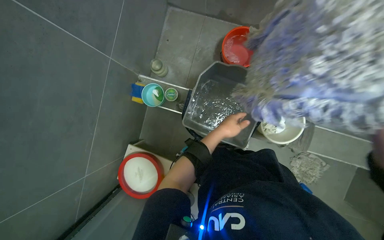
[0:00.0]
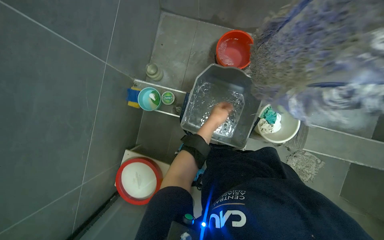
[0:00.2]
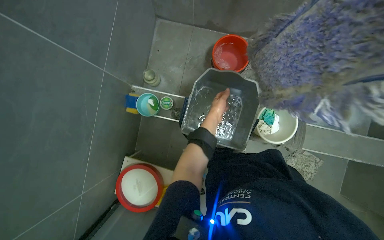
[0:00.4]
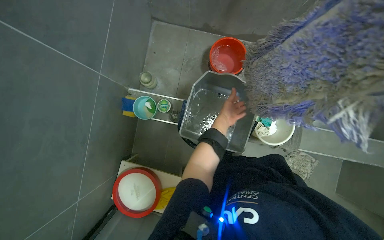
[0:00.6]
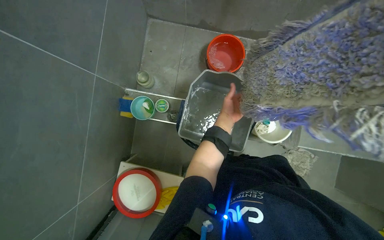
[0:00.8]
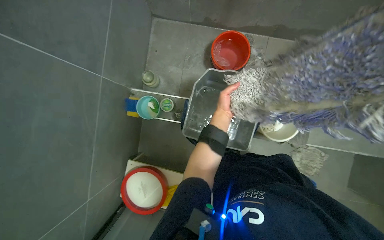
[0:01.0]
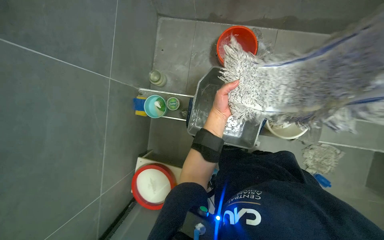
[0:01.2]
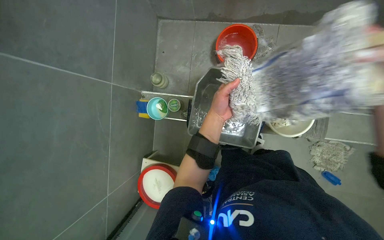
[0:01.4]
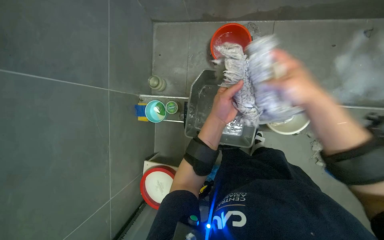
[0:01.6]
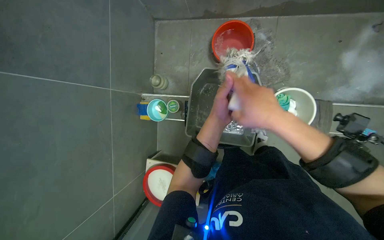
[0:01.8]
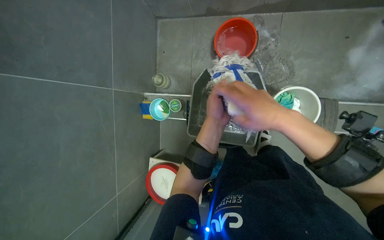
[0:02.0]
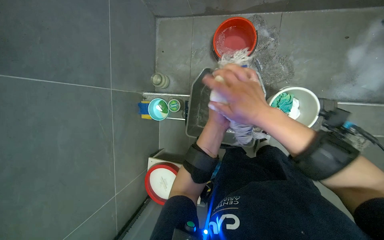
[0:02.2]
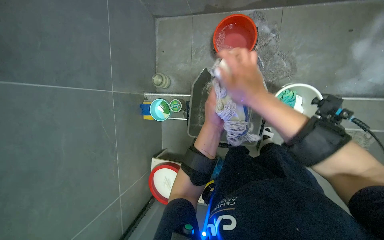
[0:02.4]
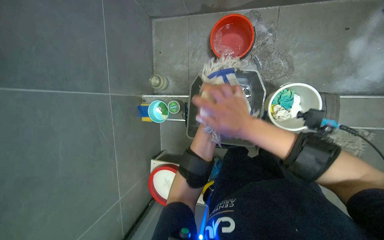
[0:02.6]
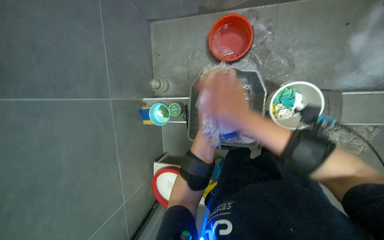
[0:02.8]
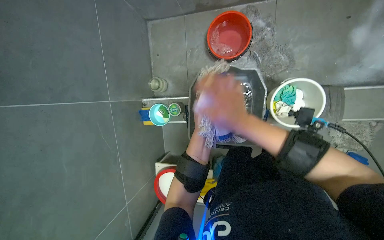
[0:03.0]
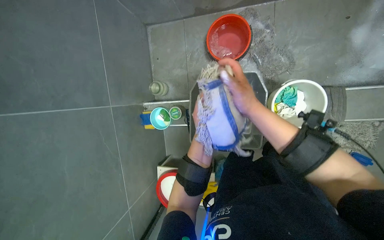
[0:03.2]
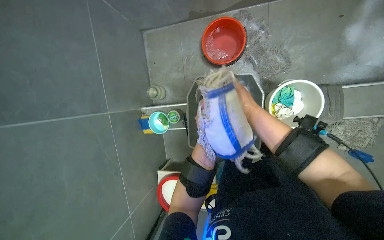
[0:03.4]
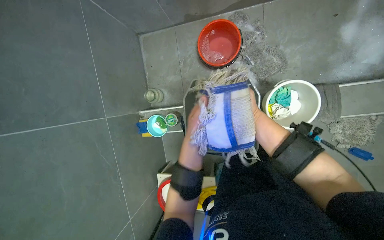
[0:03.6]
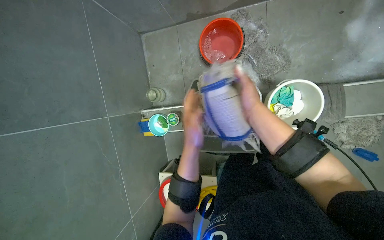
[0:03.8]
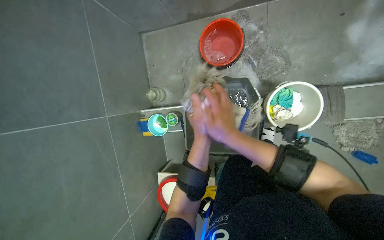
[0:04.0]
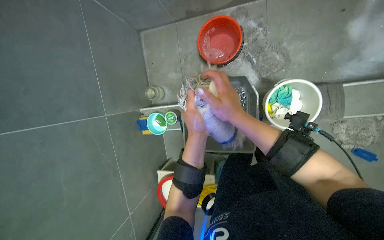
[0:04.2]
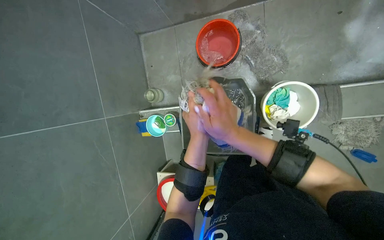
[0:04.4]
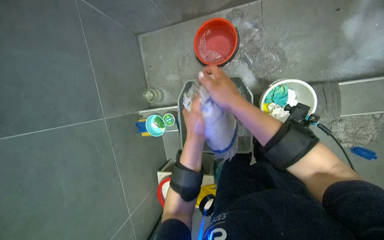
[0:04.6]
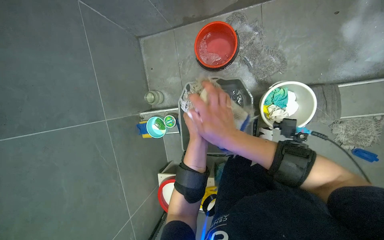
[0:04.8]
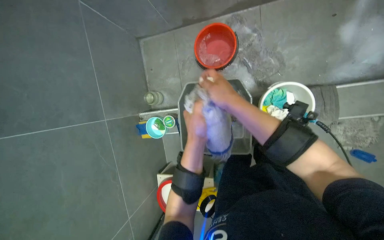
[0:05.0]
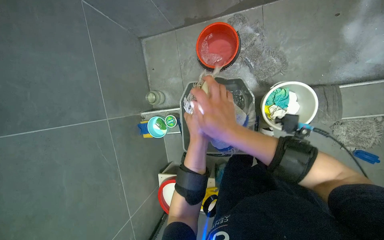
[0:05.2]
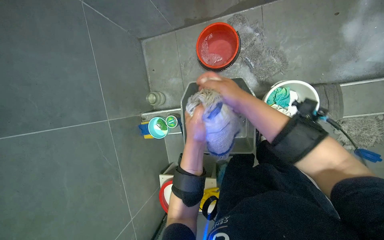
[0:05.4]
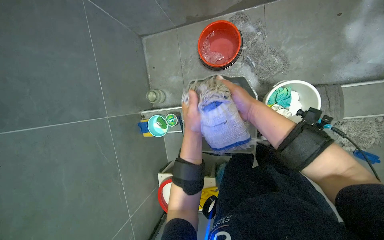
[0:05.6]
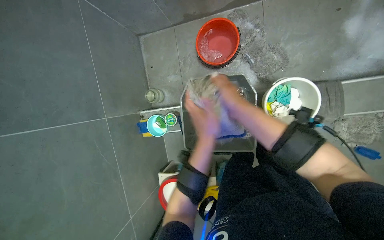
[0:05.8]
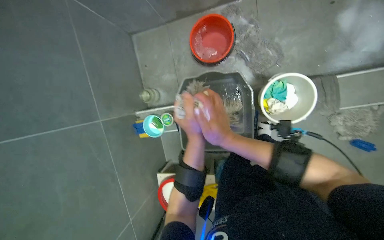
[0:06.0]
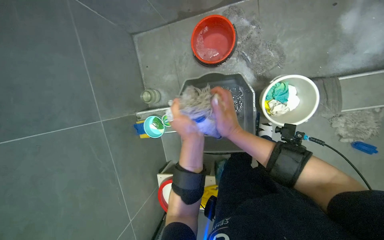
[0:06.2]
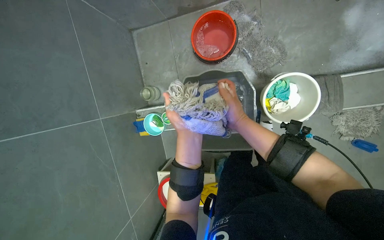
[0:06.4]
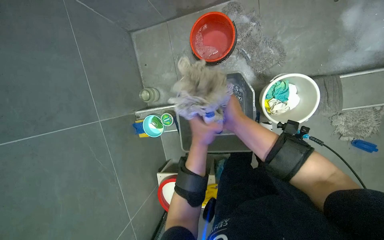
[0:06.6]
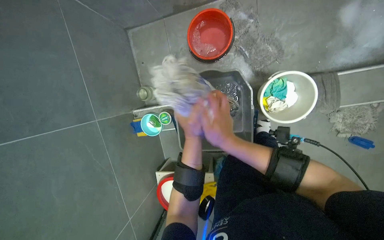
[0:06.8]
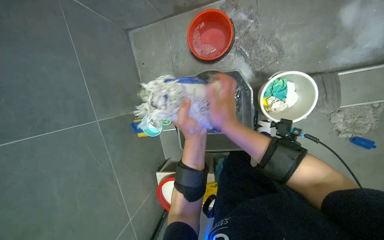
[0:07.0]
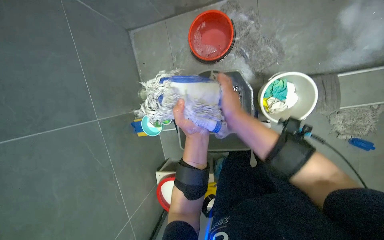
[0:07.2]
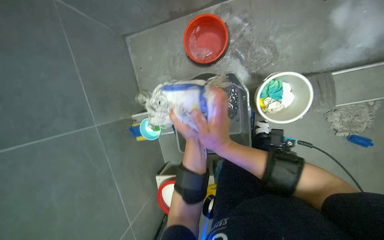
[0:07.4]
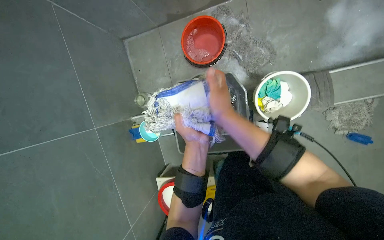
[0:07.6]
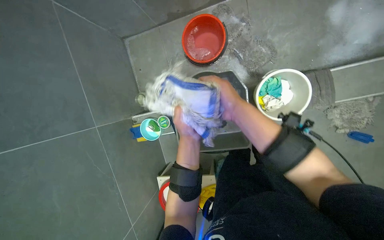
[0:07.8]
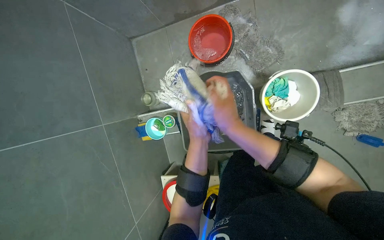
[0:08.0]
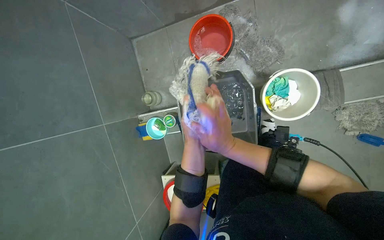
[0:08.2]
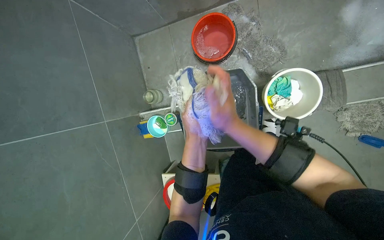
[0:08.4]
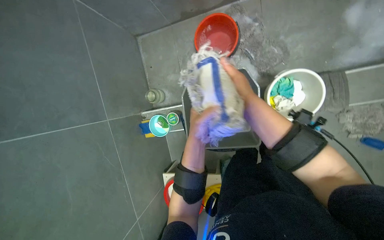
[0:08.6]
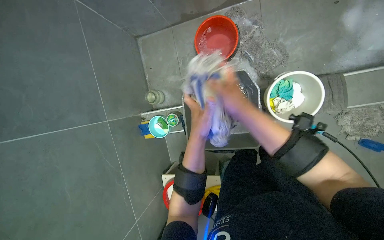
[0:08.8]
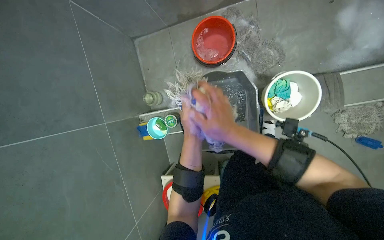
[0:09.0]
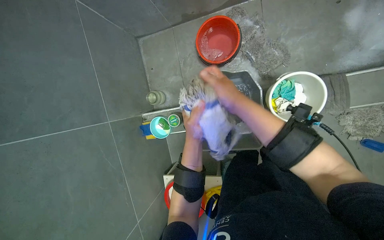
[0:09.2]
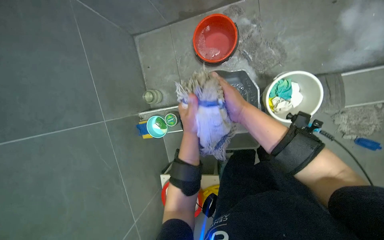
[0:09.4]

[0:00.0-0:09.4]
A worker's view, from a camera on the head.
Job: preparing cleaning supplies.
The whole recording: Washing mop head in bucket. The worker removes the mop head and washes it thoroughly in a bucket.
0:00.0 to 0:01.6: The left hand moves nearer to the camera, about 15 cm.
0:03.2 to 0:04.8: The right hand travels farther from the camera and back again, roughly 15 cm each way.
0:04.8 to 0:06.2: The right hand shifts roughly 10 cm farther from the camera.
0:07.8 to 0:09.4: The right hand goes up and down the picture, approximately 15 cm each way, reversing 3 times.

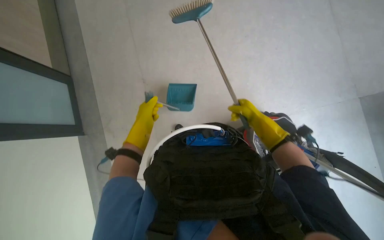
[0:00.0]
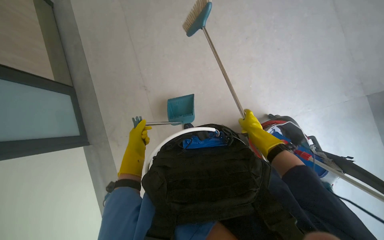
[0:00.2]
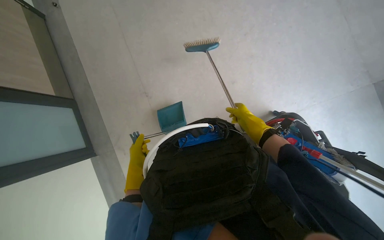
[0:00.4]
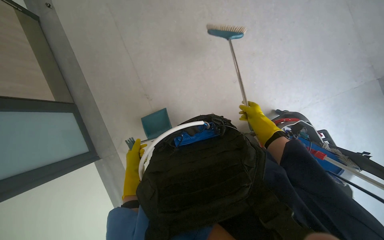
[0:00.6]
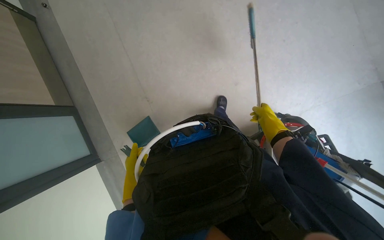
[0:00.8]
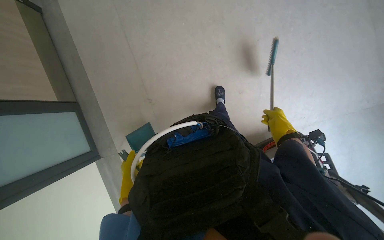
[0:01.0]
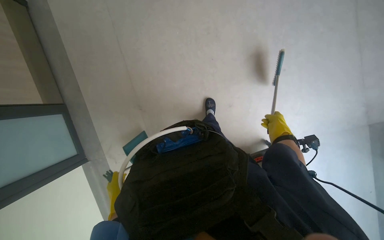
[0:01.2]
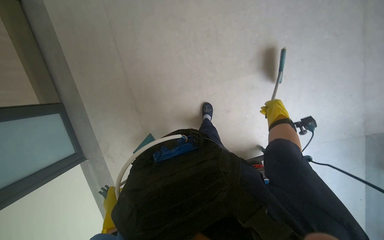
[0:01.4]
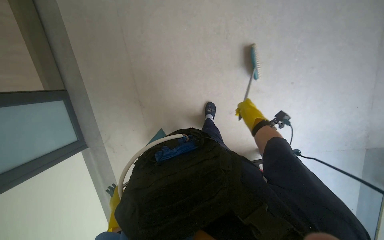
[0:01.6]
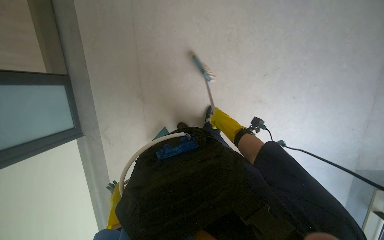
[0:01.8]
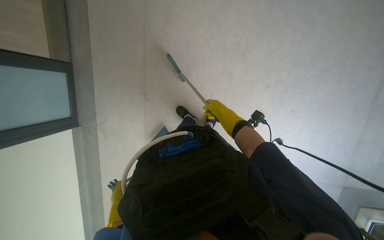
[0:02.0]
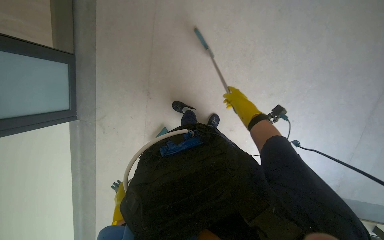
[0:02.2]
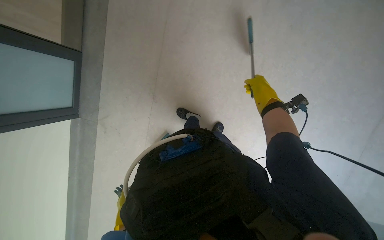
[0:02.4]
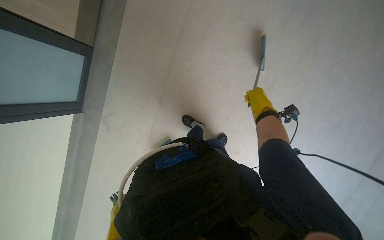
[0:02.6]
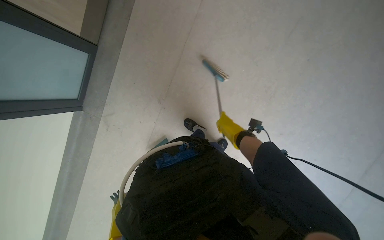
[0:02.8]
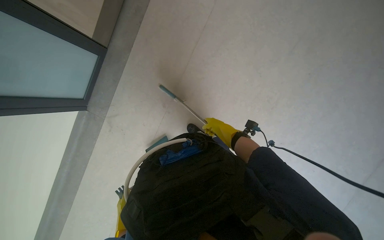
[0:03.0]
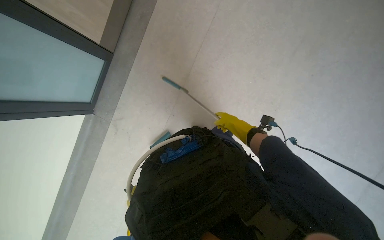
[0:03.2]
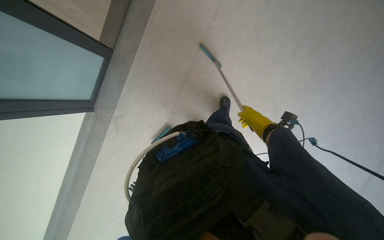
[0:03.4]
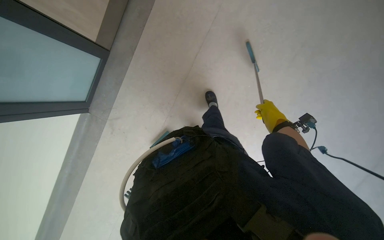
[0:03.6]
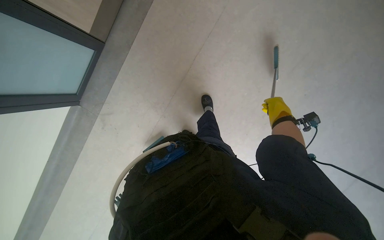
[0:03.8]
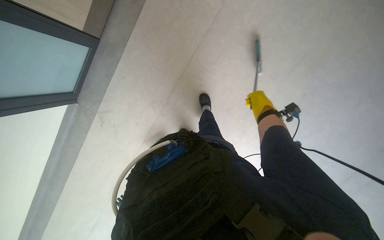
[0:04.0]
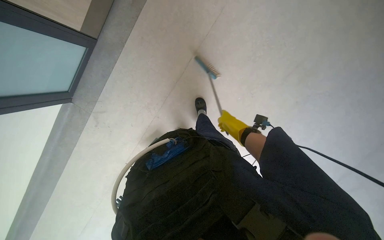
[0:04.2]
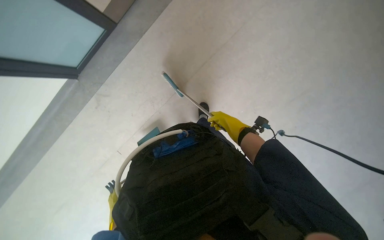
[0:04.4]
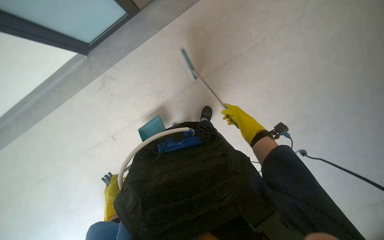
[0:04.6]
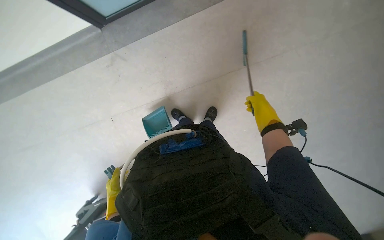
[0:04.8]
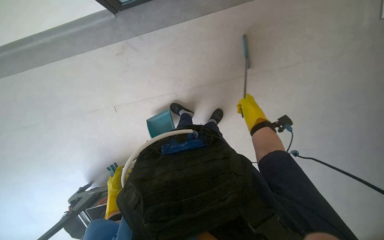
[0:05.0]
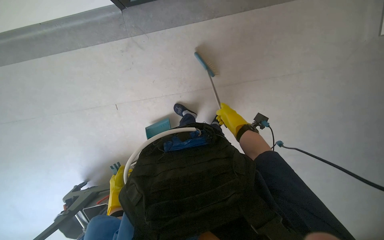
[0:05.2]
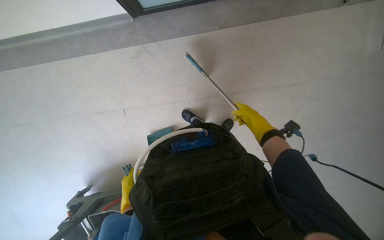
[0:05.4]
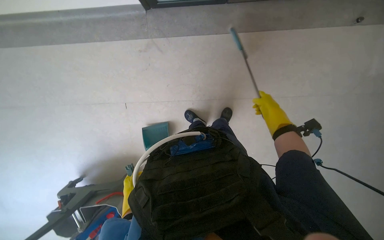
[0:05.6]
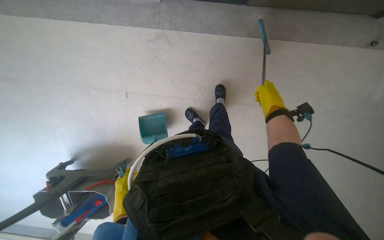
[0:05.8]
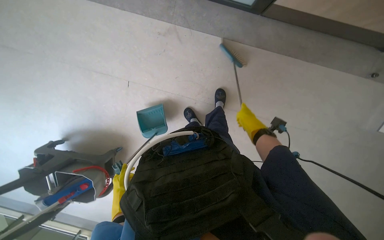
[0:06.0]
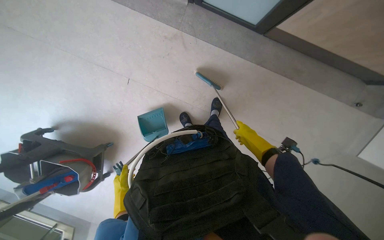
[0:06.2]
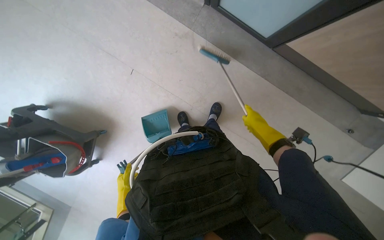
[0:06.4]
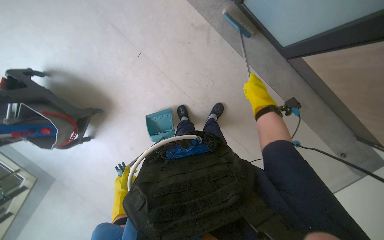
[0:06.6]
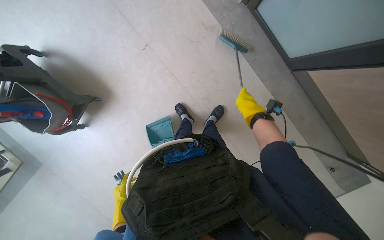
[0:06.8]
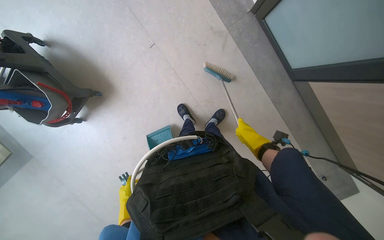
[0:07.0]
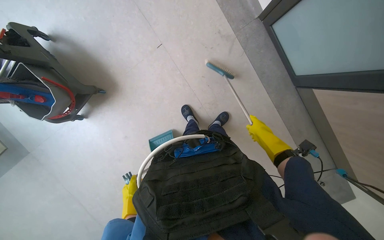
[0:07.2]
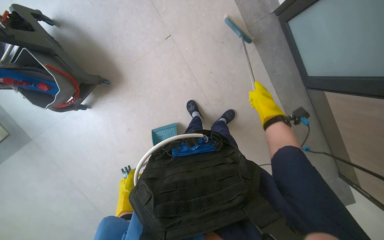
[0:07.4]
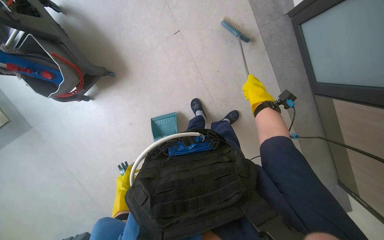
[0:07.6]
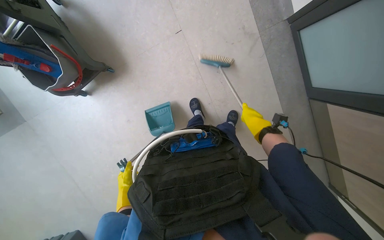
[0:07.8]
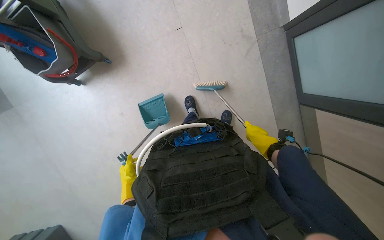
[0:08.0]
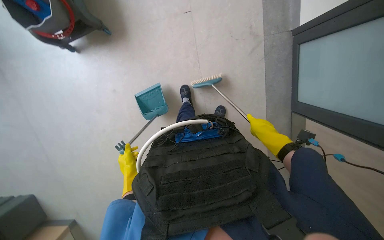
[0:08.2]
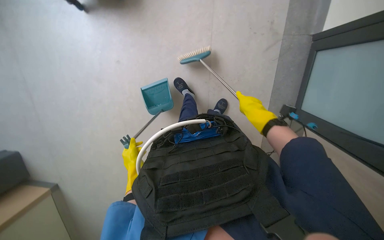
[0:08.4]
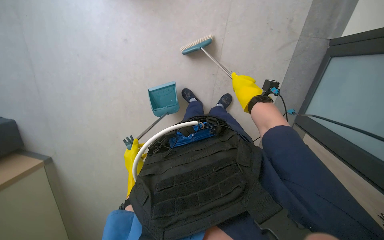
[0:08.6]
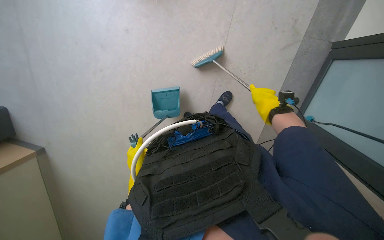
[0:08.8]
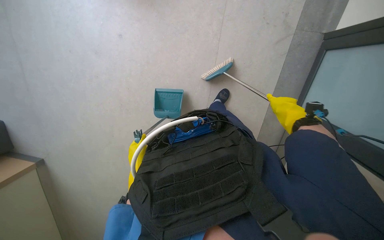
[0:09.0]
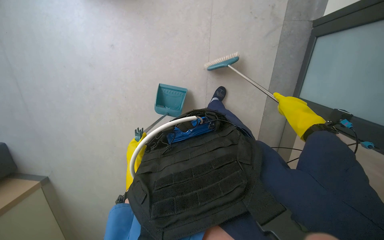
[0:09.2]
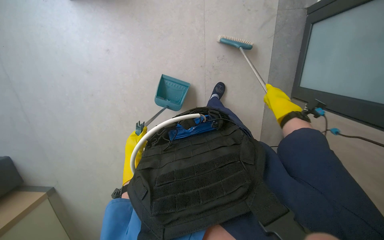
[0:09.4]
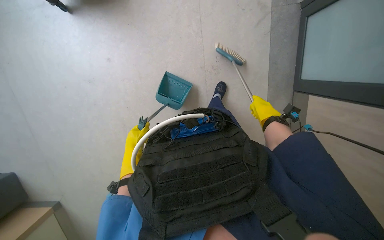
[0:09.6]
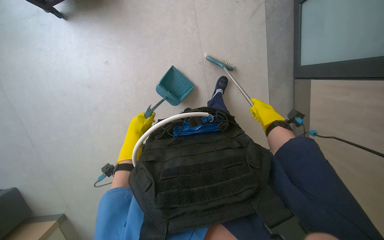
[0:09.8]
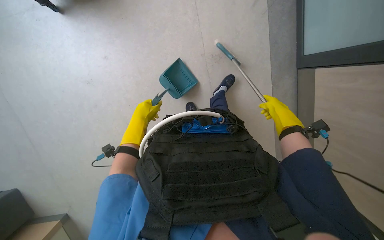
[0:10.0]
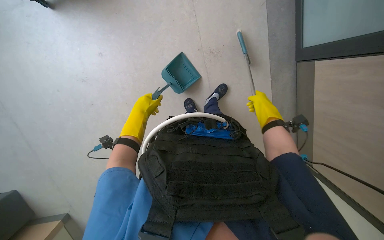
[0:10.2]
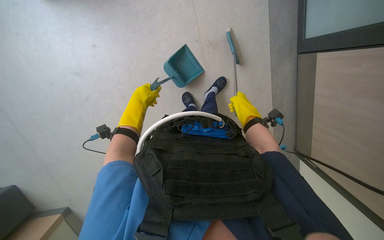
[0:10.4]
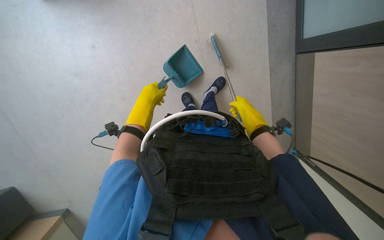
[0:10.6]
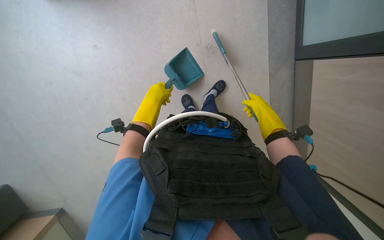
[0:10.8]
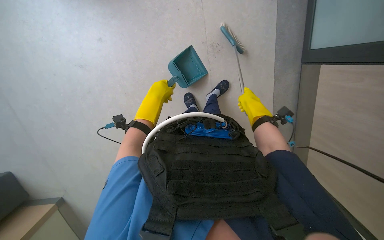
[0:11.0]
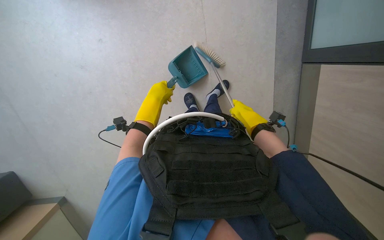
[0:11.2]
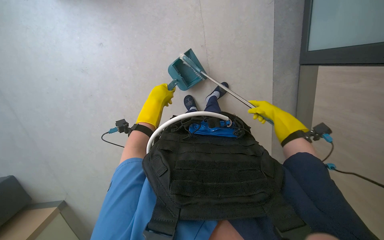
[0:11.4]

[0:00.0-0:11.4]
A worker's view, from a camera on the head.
Job: sweeping floor.
The whole recording: Sweeping floor with brush and dustpan. The worker sweeps the floor with a brush and collects debris with a dustpan.
0:01.4 to 0:02.8: The scene rotates clockwise by about 35 degrees. The right hand goes left and right, approximately 20 cm each way, reversing 2 times.
0:02.8 to 0:04.2: The right hand reaches roughly 15 cm to the right, then returns.
0:04.2 to 0:05.6: The scene turns some 55 degrees clockwise in the picture.
0:05.6 to 0:07.2: The view swings approximately 15 degrees to the right. Everything in view rotates approximately 55 degrees clockwise.
0:07.2 to 0:08.6: Everything in view rotates some 40 degrees clockwise.
0:08.6 to 0:10.0: The left hand goes approximately 15 cm up the picture. The right hand shifts roughly 30 cm down the picture, and moves roughly 10 cm nearer to the camera and comes back.
0:10.0 to 0:11.4: The right hand goes left and right, approximately 15 cm each way, reversing 3 times.
